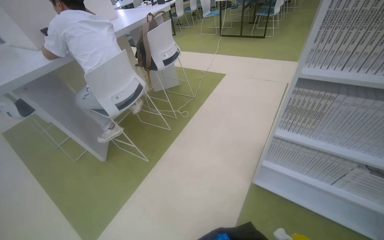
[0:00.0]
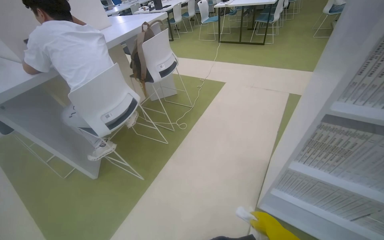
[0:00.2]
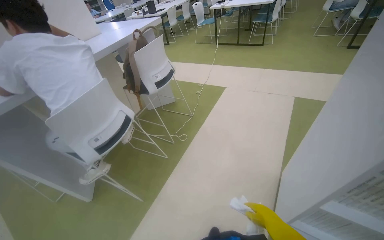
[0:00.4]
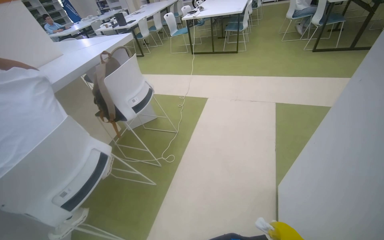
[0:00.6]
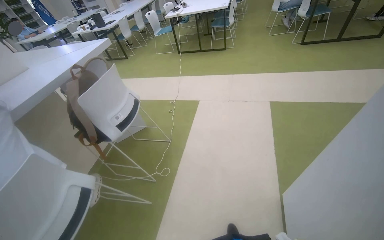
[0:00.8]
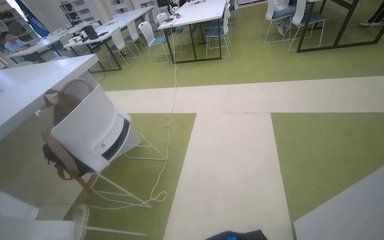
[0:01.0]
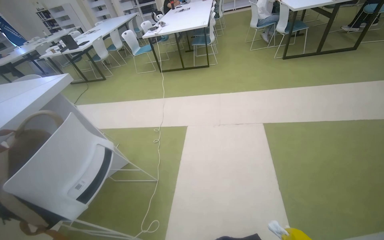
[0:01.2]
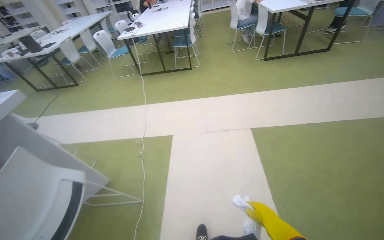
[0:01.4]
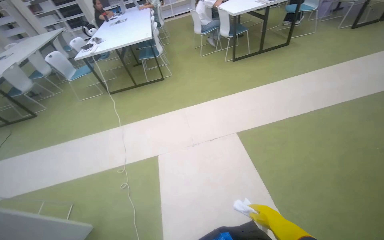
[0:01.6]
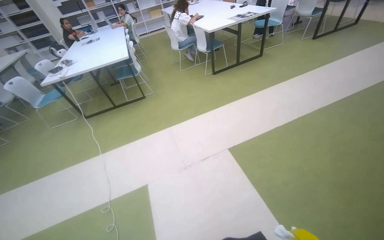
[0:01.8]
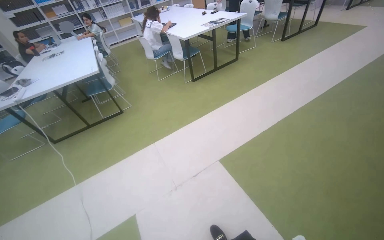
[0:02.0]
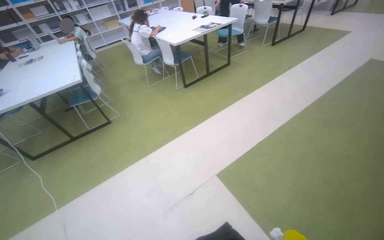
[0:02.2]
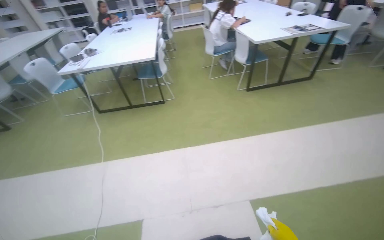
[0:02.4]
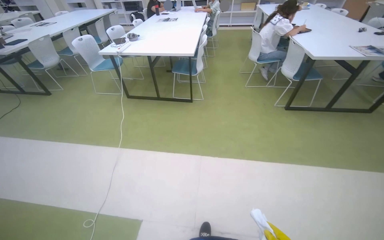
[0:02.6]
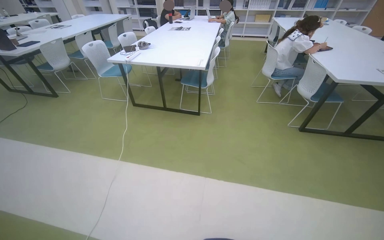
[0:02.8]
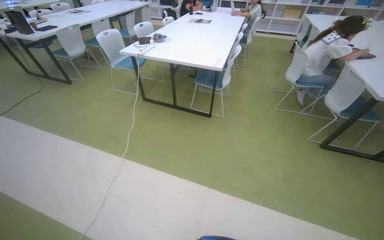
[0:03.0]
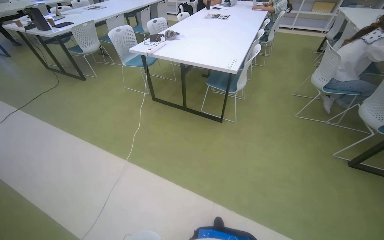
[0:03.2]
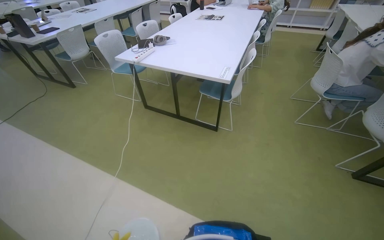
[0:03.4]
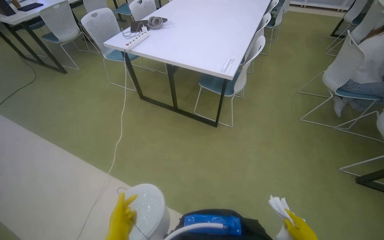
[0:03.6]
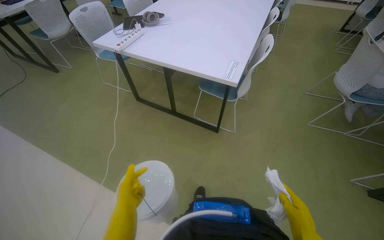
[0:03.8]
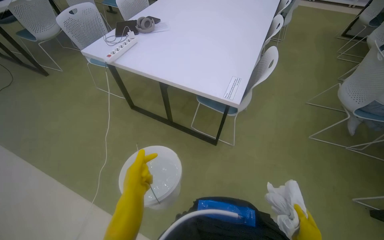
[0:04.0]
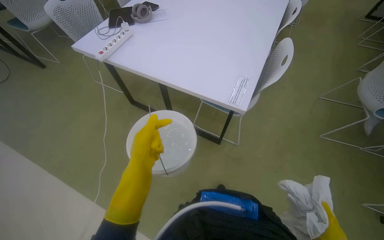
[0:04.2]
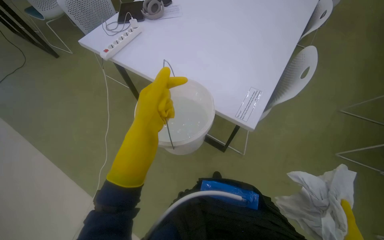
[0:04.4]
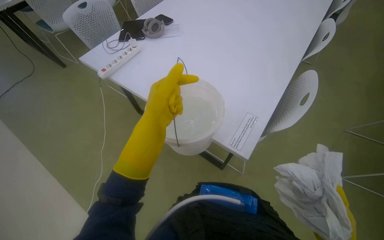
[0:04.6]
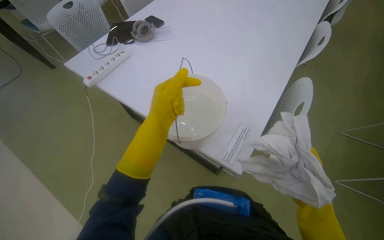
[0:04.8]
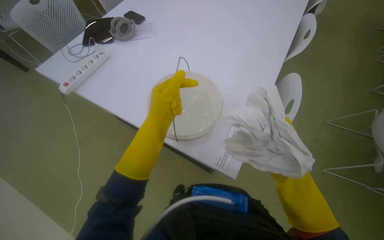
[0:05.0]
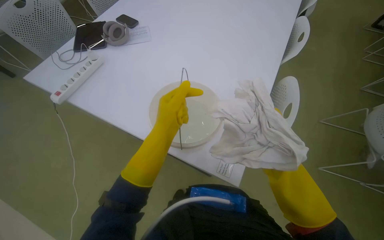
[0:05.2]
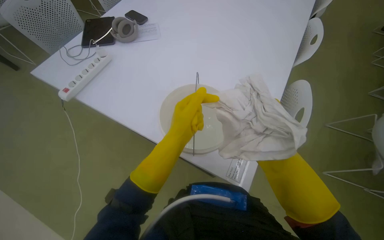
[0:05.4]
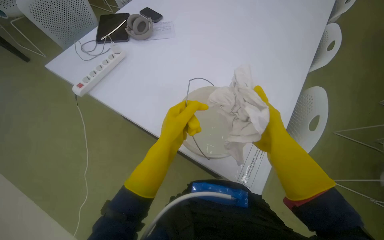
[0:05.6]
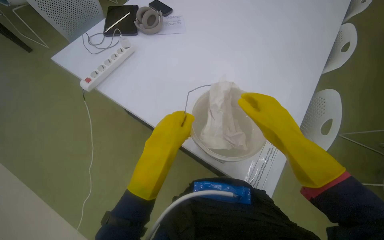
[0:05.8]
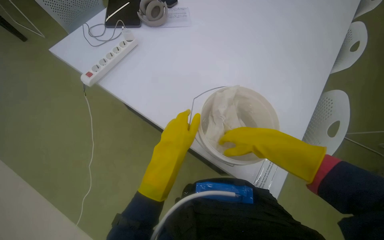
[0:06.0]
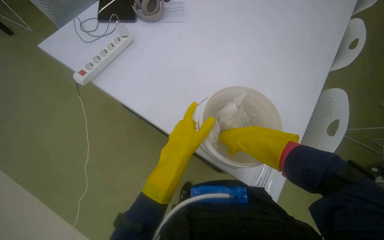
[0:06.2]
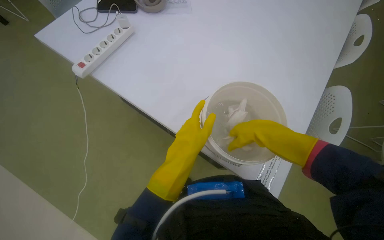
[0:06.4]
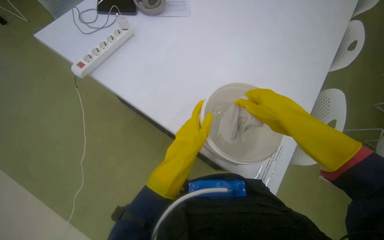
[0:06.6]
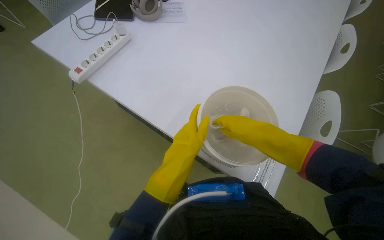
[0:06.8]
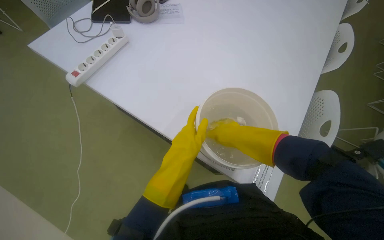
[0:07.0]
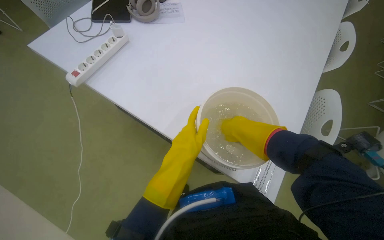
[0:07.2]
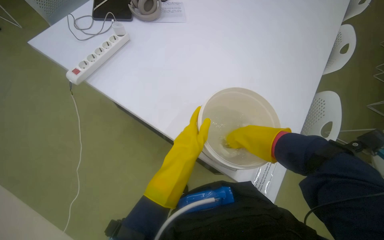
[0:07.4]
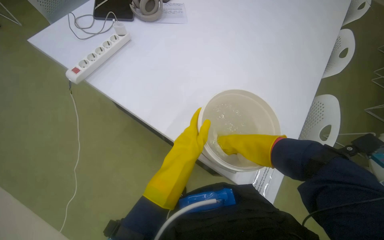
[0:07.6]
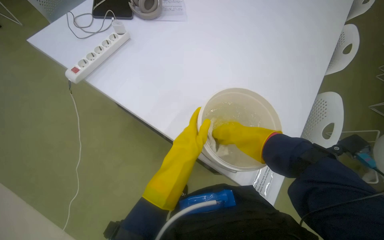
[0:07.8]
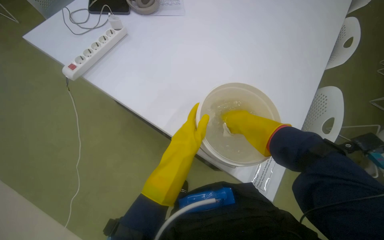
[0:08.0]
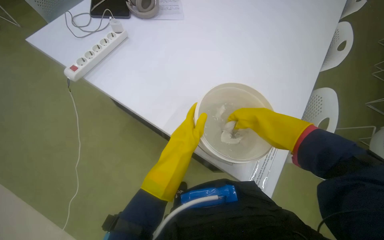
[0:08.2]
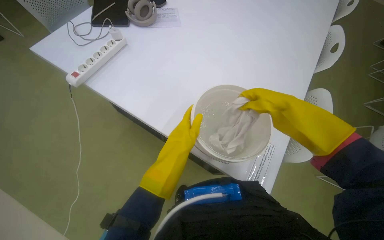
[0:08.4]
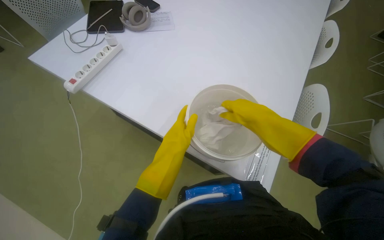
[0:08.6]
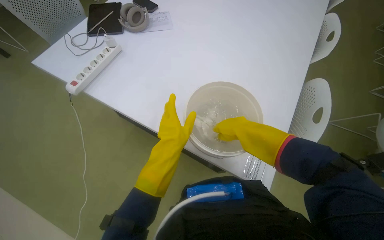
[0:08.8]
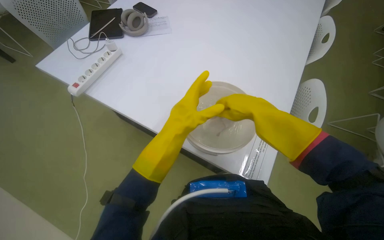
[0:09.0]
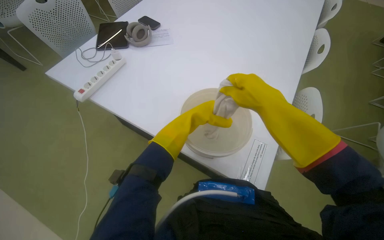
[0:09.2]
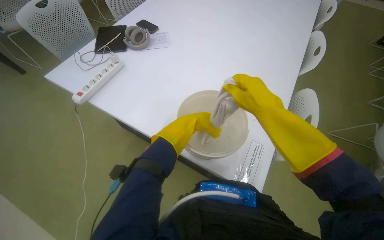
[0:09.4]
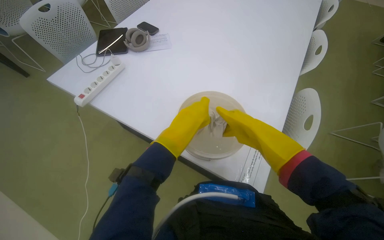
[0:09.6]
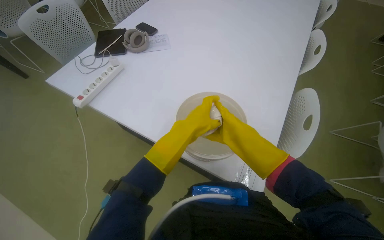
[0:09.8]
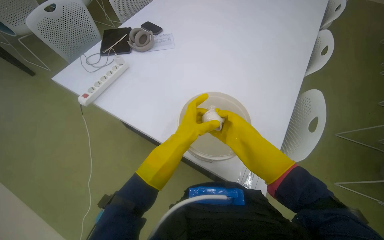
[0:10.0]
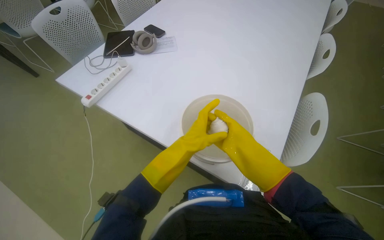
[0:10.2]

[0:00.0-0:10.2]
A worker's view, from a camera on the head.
Job: preparing cleaning supplies.
The whole recording: Preparing cleaning supplies. The worker places a bucket on the table and wrings out a cloth.
0:00.0 to 0:01.4: The camera is carried some 1 m. The wearer looks some 30 degrees further to the right.
0:01.4 to 0:03.0: The head travels some 1.5 m.
0:03.0 to 0:04.4: The head travels approximately 1 m. The view tilts about 20 degrees downward.
0:05.8 to 0:07.2: Both hands move farther from the camera, some 10 cm.
0:08.8 to 0:10.2: The right hand reaches roughly 15 cm nearer to the camera, then returns, while the left hand swings nearer and farther, about 10 cm each way, with 2 reversals.

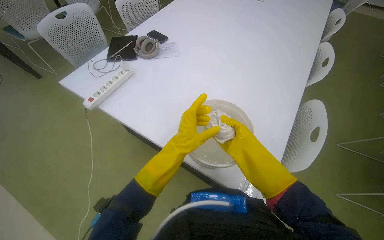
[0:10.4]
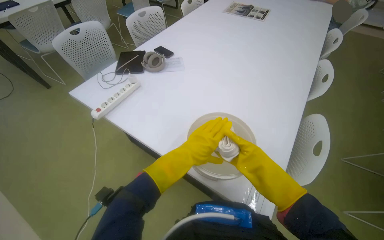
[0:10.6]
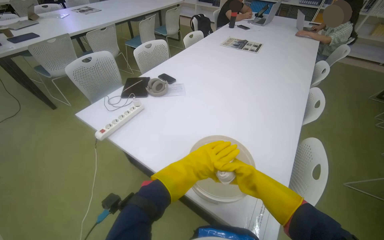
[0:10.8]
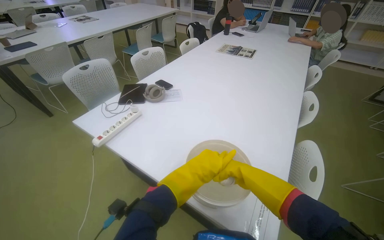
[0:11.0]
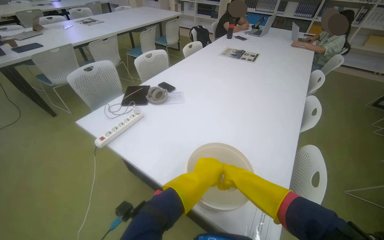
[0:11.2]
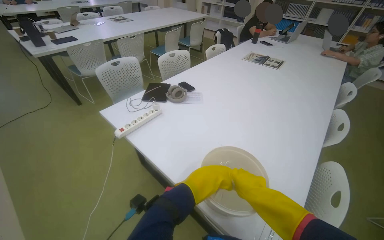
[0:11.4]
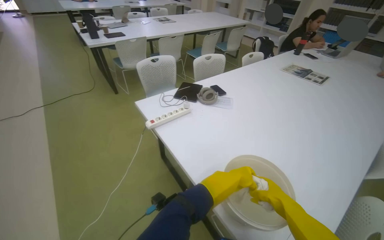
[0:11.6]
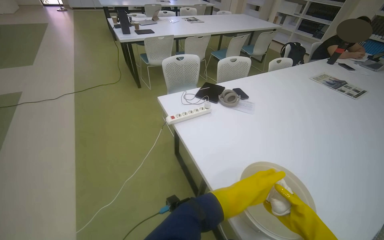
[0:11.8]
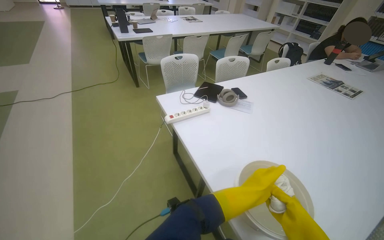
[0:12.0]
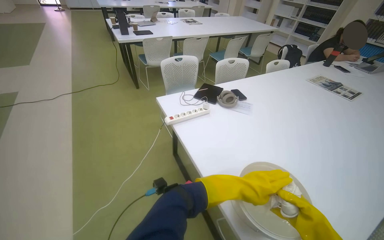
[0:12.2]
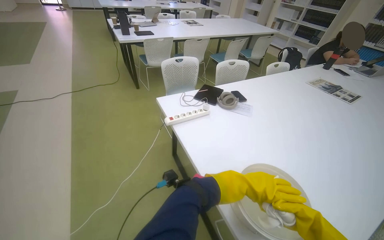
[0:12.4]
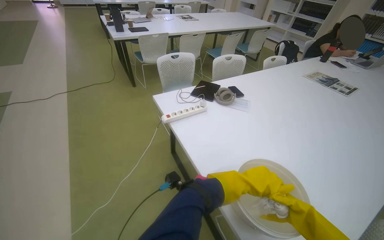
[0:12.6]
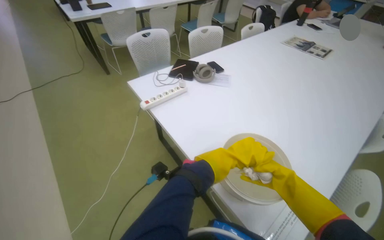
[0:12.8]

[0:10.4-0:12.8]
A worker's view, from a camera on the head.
Job: preparing cleaning supplies.
The whole recording: Preparing cleaning supplies. The worker places a bucket on the table and wrings out a cloth.
0:10.4 to 0:11.6: The head rotates roughly 20 degrees to the left. The view tilts about 15 degrees upward.

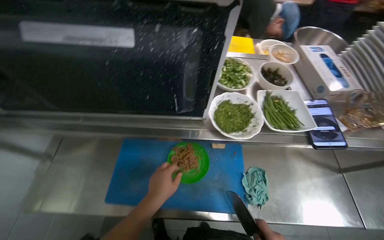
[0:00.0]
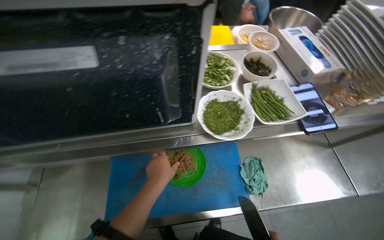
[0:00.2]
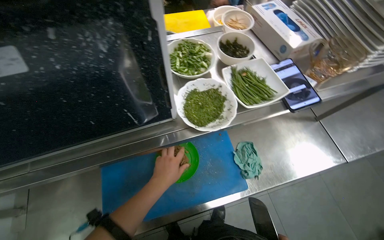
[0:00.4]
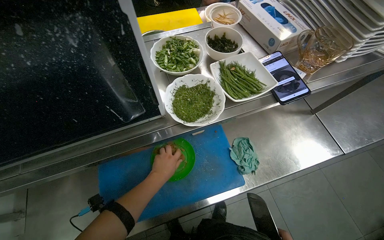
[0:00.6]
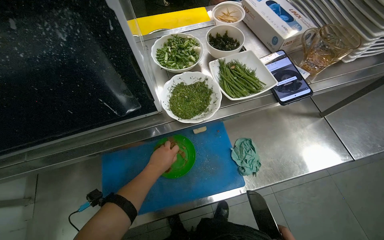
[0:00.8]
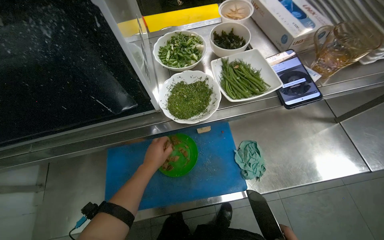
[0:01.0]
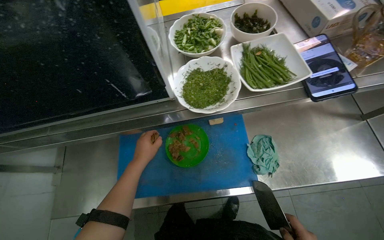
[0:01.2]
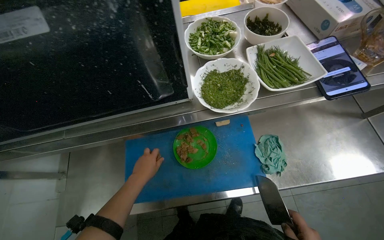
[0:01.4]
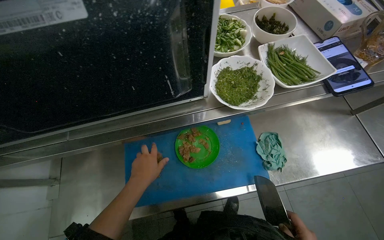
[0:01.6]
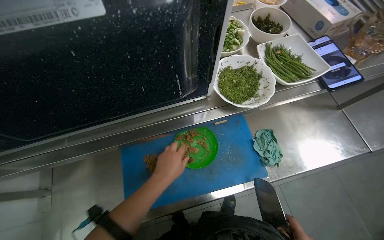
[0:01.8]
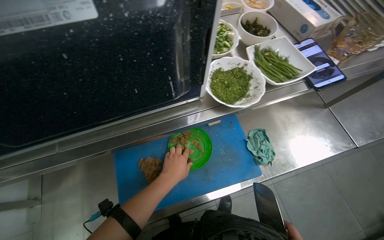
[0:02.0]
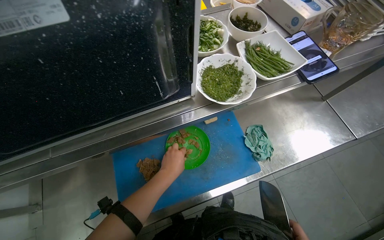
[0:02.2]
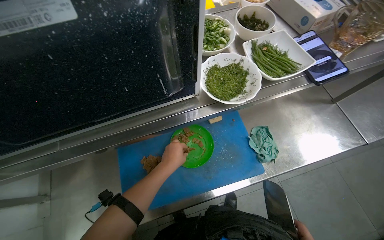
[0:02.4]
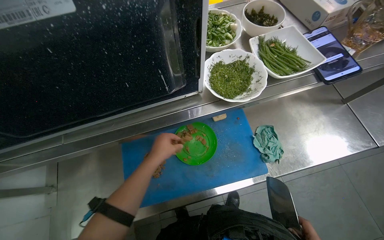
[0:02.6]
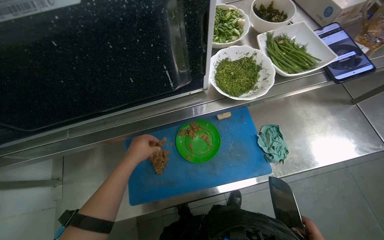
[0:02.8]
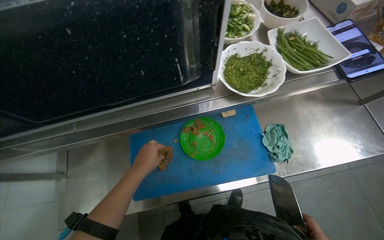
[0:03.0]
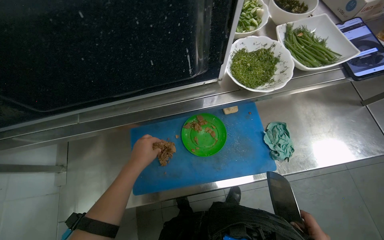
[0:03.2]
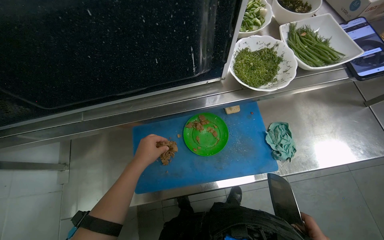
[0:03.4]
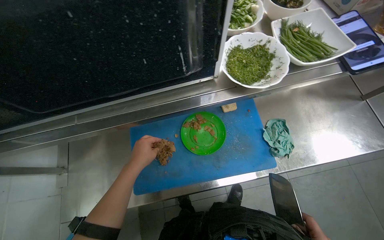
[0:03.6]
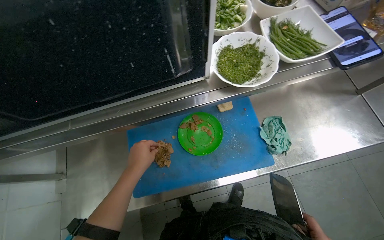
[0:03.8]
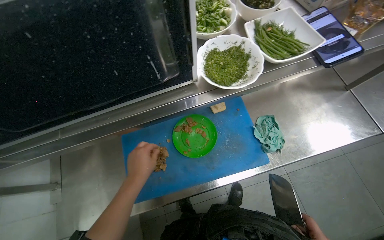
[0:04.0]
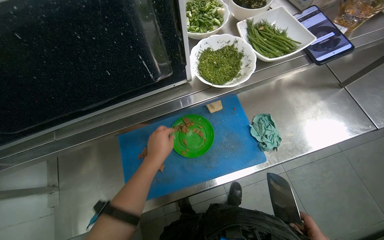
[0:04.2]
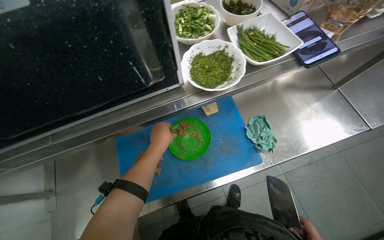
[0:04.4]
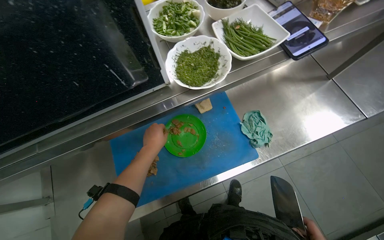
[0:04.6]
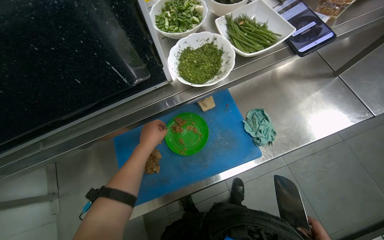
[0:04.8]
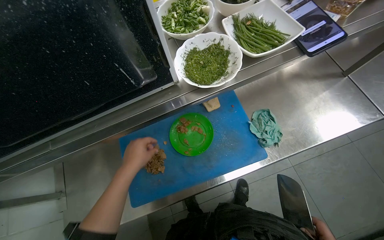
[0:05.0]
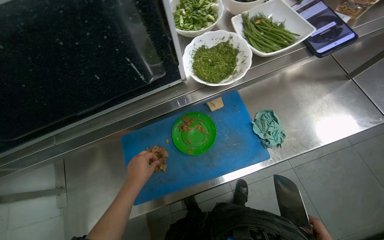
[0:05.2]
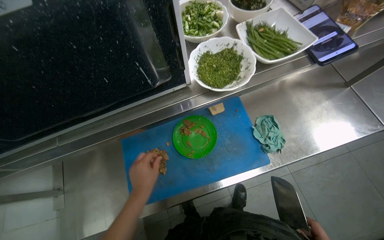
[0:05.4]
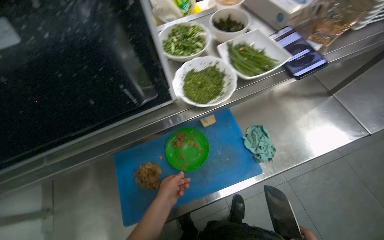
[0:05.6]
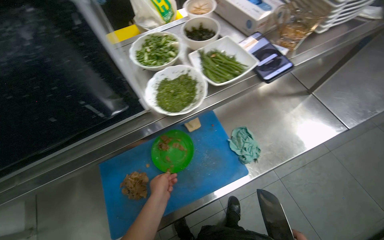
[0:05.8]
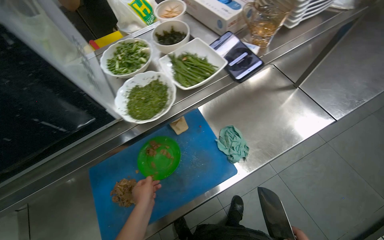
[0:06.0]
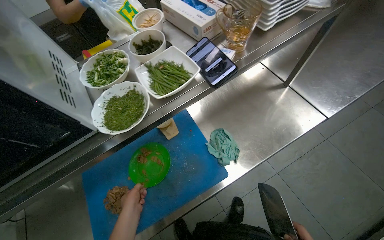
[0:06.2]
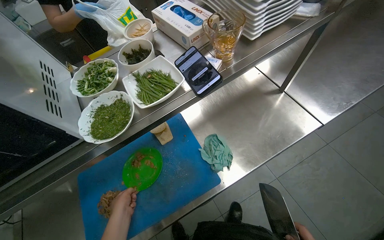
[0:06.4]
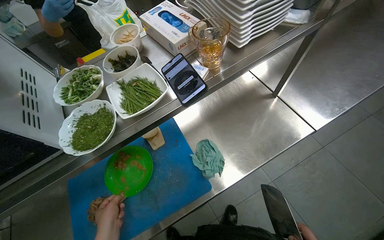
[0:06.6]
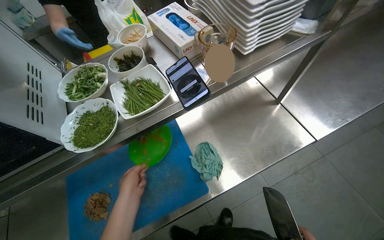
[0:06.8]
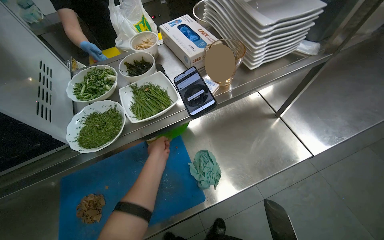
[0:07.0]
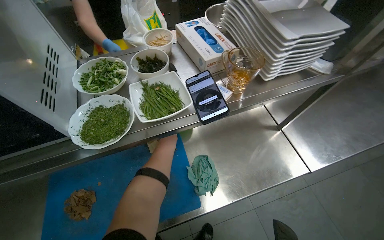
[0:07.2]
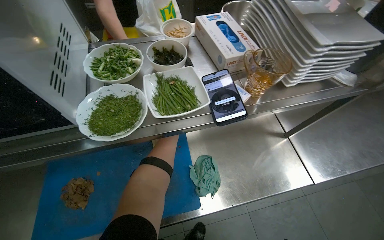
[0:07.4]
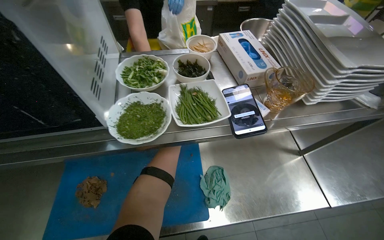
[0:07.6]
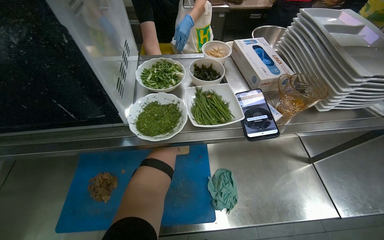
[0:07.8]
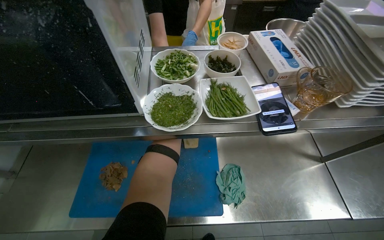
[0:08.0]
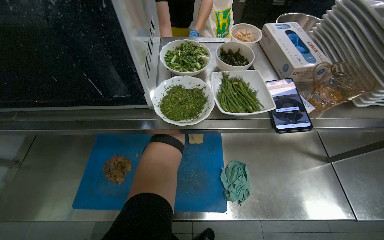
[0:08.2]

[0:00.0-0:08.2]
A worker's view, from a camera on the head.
Job: preparing food.
The whole recording: Chopping meat on cutting board. The worker transfers meat to a cutting board and chops it into smaller pieces.
0:06.6 to 0:08.2: The scene turns about 30 degrees clockwise in the picture.
